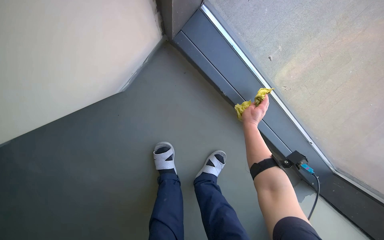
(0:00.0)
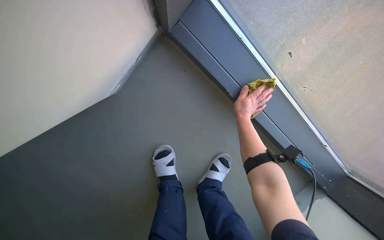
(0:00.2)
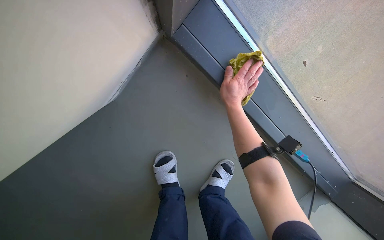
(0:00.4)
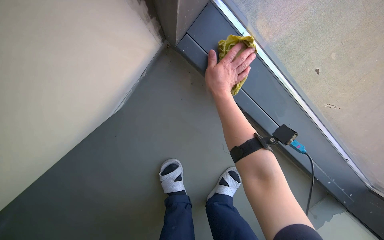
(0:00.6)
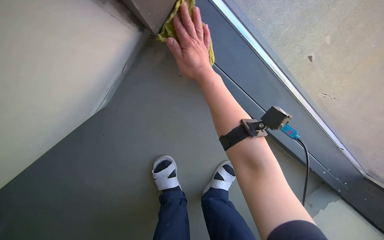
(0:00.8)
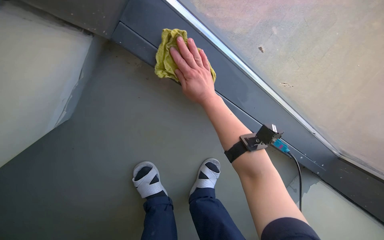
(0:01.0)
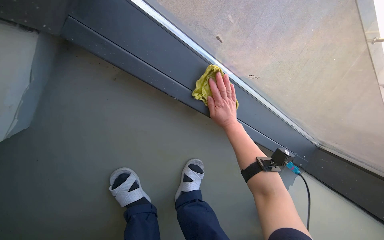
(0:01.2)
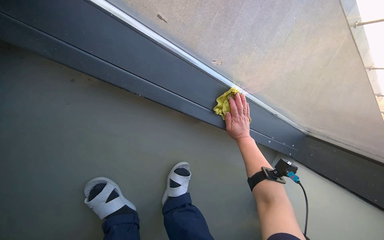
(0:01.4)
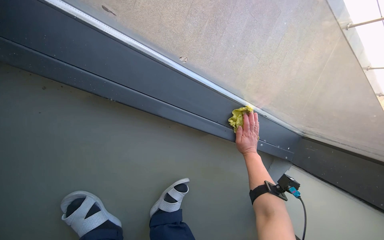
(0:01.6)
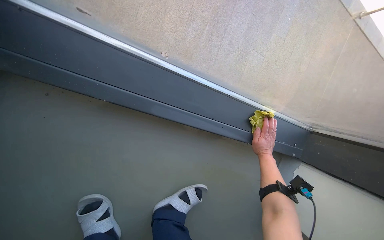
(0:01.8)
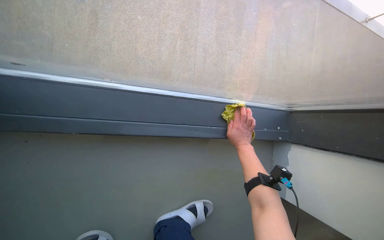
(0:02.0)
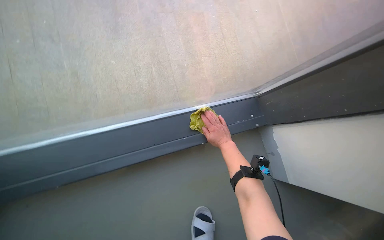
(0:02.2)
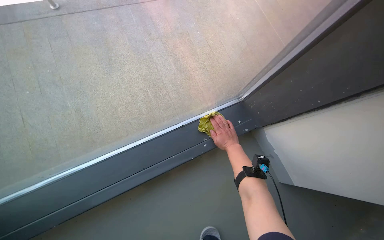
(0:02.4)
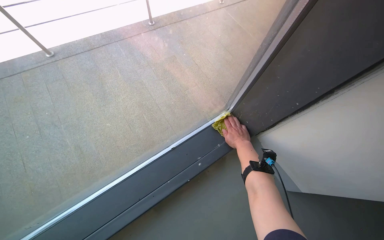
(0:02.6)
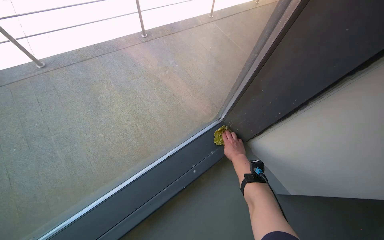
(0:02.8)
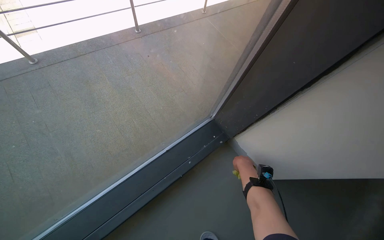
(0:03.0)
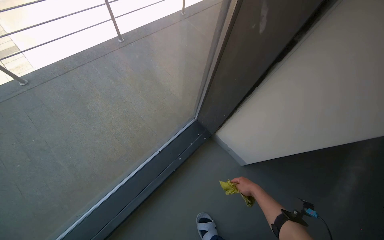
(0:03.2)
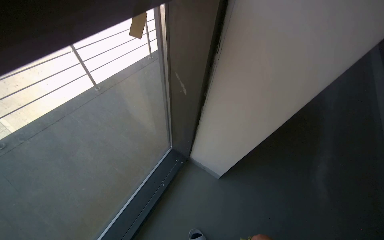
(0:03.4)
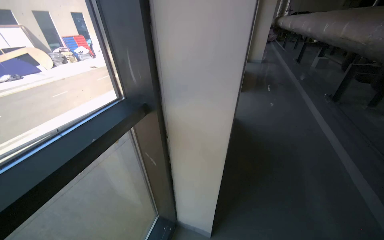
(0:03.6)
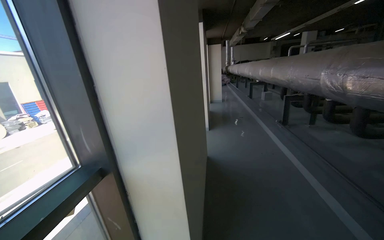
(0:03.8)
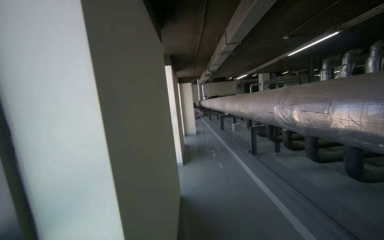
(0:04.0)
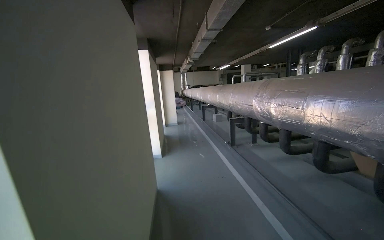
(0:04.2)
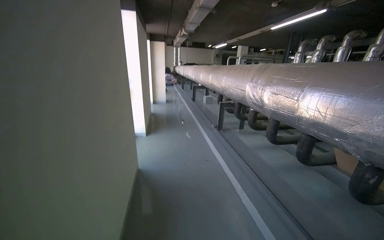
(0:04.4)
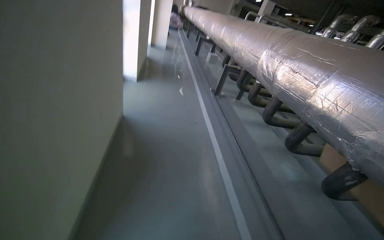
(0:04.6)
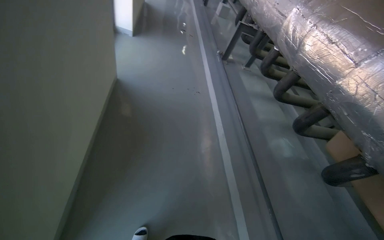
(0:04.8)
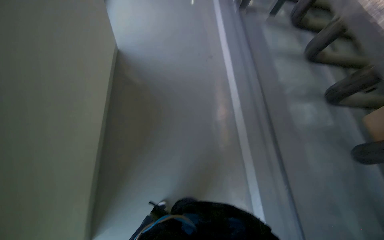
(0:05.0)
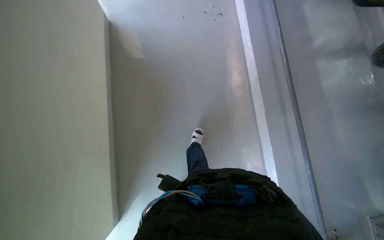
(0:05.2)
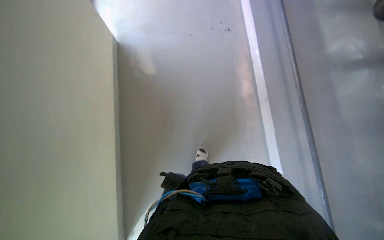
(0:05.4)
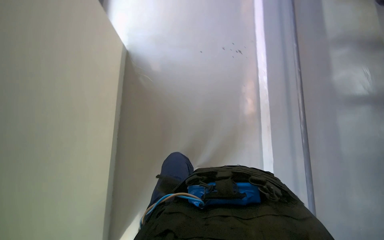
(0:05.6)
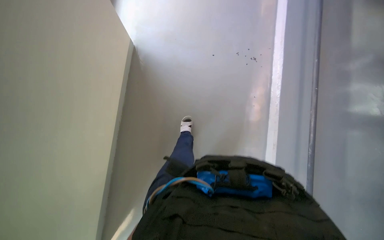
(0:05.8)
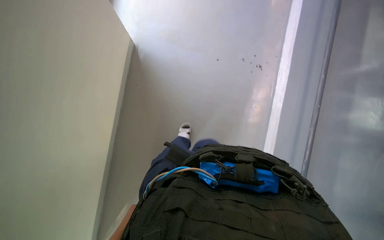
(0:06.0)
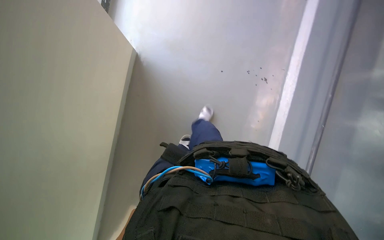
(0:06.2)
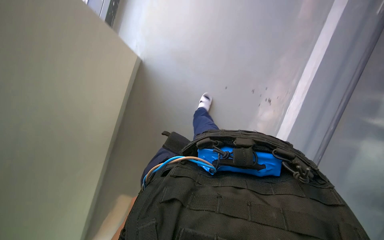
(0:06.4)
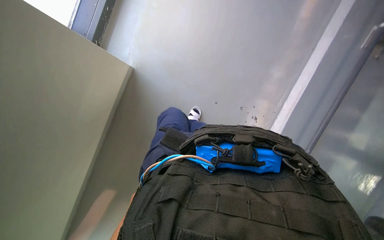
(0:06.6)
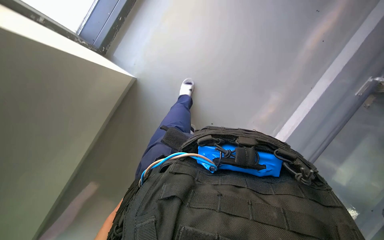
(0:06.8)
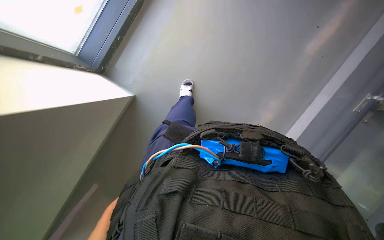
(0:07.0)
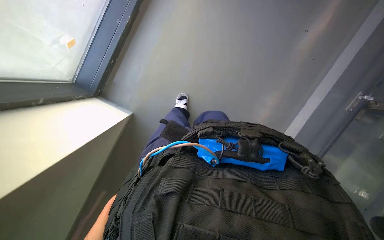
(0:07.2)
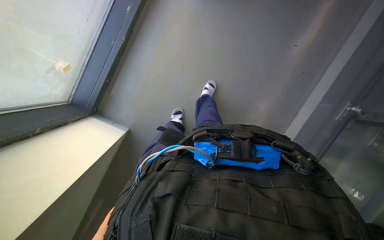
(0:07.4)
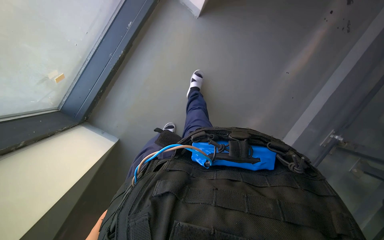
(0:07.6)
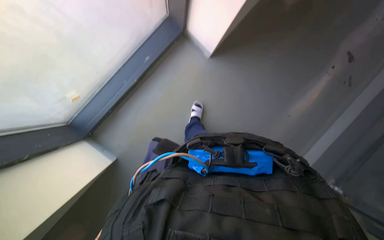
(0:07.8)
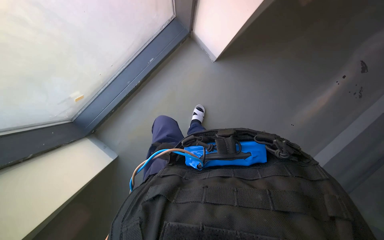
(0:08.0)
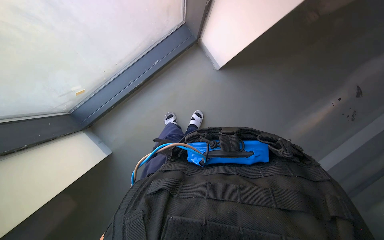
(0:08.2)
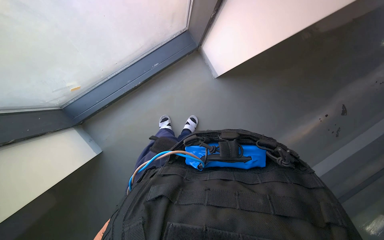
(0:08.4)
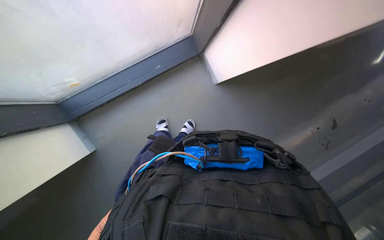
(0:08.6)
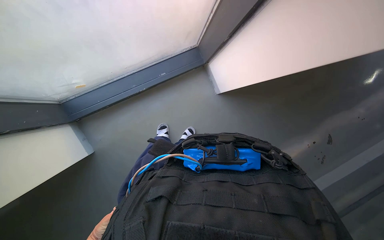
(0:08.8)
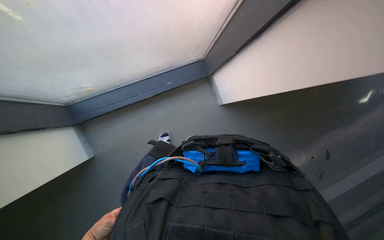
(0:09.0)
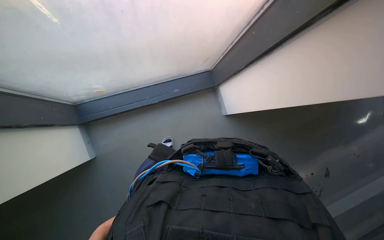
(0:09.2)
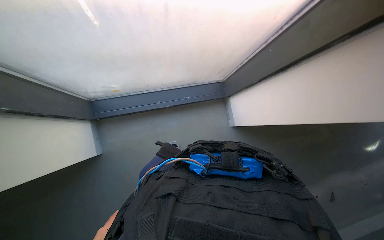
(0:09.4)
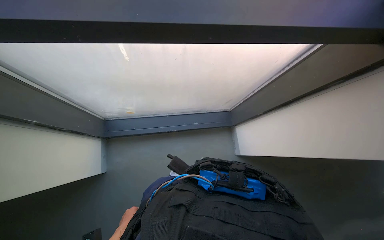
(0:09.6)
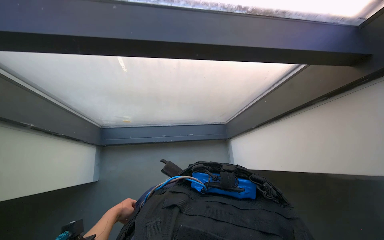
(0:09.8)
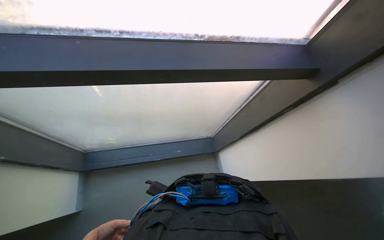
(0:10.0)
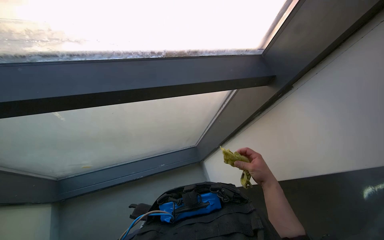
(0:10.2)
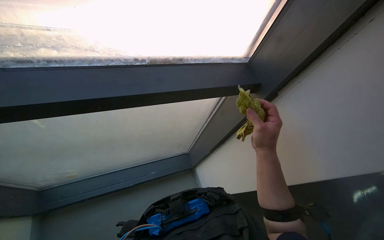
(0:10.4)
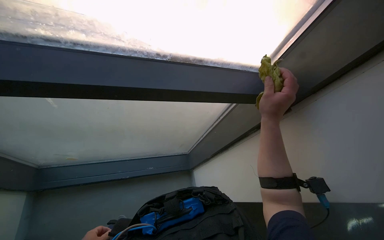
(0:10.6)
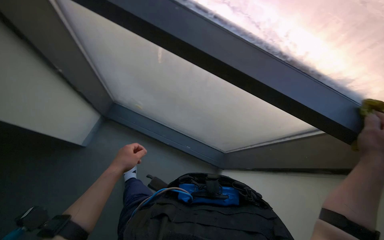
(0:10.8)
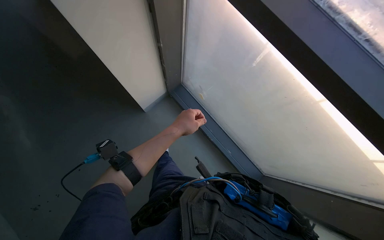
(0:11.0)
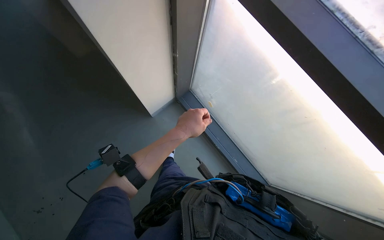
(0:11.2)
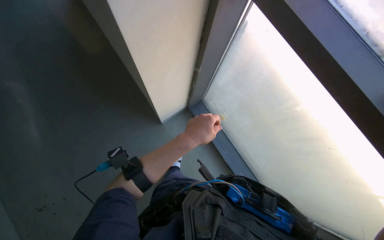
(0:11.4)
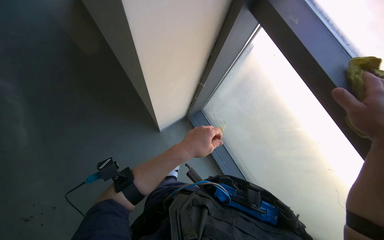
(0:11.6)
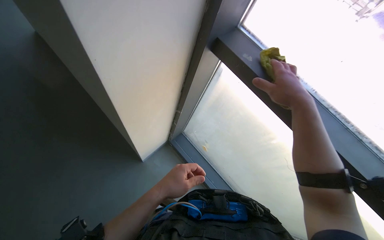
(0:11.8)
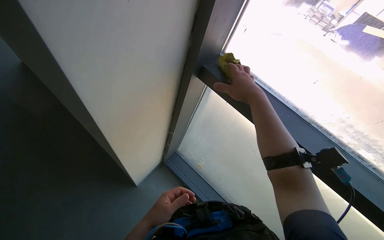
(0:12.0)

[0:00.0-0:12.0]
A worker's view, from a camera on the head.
Job: wiping surfaces.
The whole recording: Filling bucket and wiping window frames. The worker fills the bucket with water, carries it to the work area, and wipes the window frames.
0:00.0 to 0:01.6: The right hand travels down the picture by roughly 15 cm.
0:01.6 to 0:03.0: The camera travels roughly 50 cm. The camera pitches upward, by roughly 25 degrees. The scene rotates counterclockwise by roughly 60 degrees.
0:03.0 to 0:04.4: The camera travels some 1 m. The wearer's head swings some 55 degrees to the right. The view tips upward by about 45 degrees.
0:04.4 to 0:06.0: The camera travels some 40 cm. The wearer looks some 35 degrees further downward. Everything in view rotates some 40 degrees clockwise.
0:06.0 to 0:07.6: The view tilts about 30 degrees upward.
0:07.6 to 0:09.0: The view tips upward by about 15 degrees.
0:09.0 to 0:10.4: The view tilts roughly 35 degrees upward.
0:10.4 to 0:12.0: The camera sweeps to the left, by about 25 degrees. The camera pitches upward, by approximately 20 degrees.

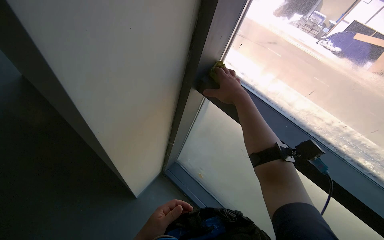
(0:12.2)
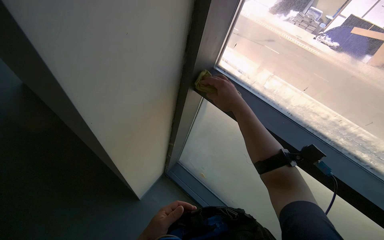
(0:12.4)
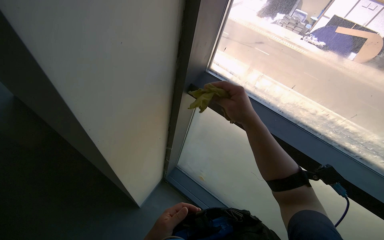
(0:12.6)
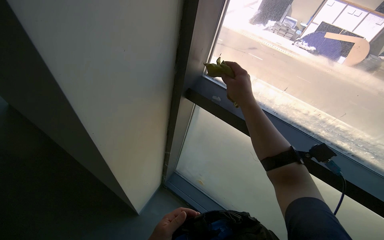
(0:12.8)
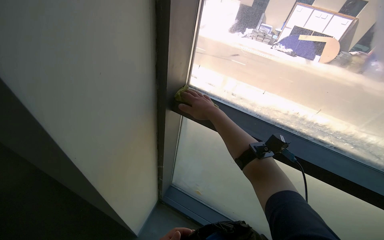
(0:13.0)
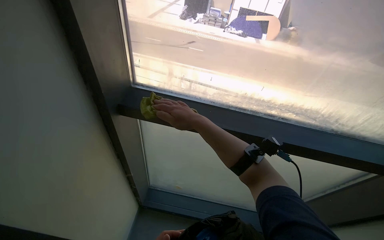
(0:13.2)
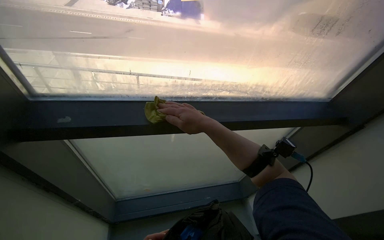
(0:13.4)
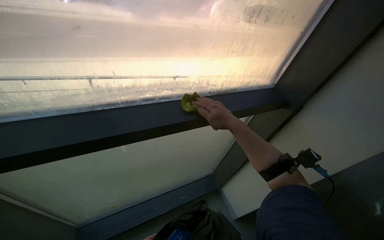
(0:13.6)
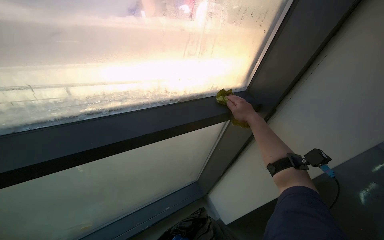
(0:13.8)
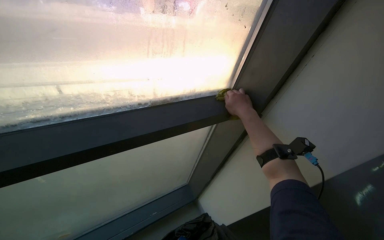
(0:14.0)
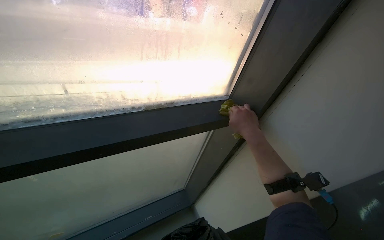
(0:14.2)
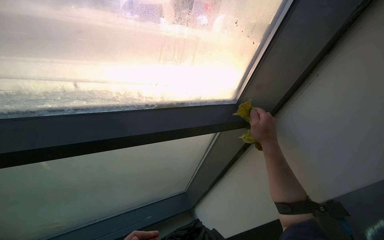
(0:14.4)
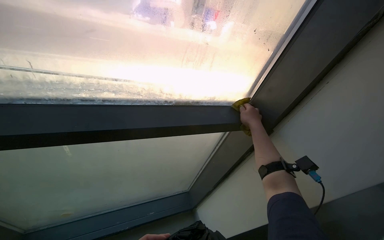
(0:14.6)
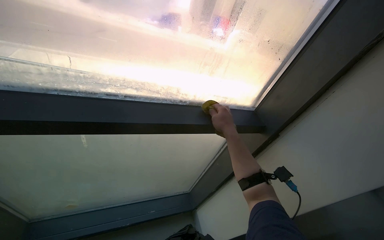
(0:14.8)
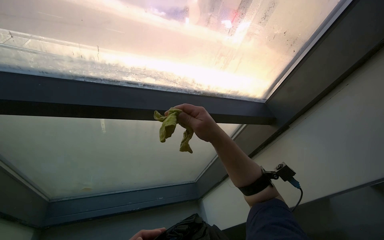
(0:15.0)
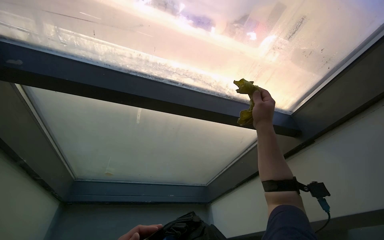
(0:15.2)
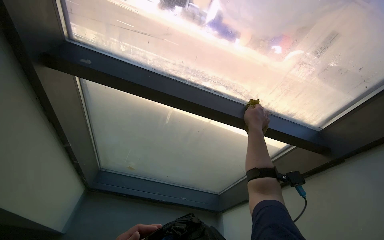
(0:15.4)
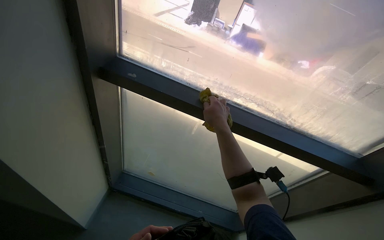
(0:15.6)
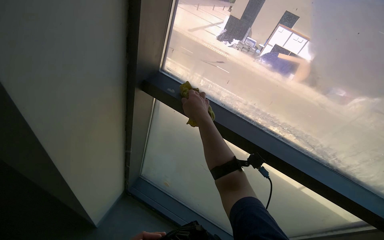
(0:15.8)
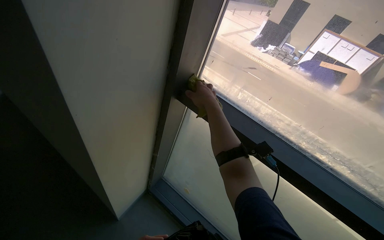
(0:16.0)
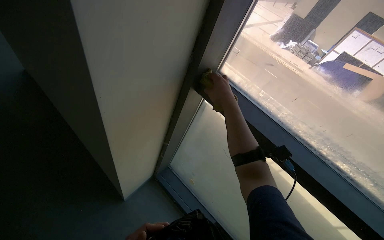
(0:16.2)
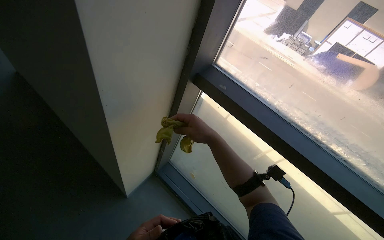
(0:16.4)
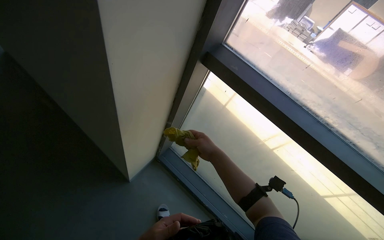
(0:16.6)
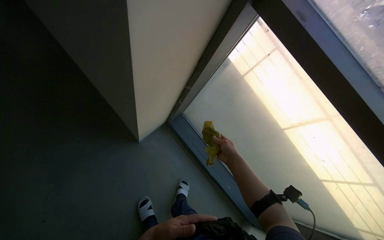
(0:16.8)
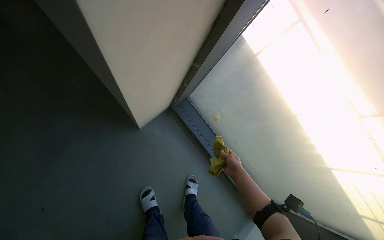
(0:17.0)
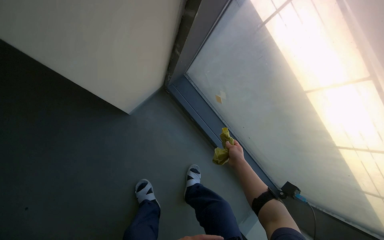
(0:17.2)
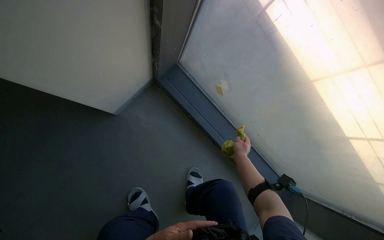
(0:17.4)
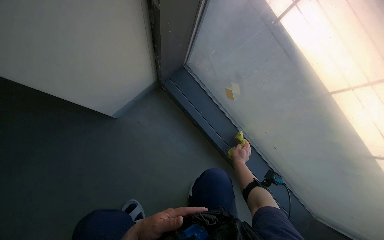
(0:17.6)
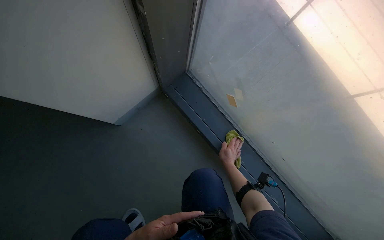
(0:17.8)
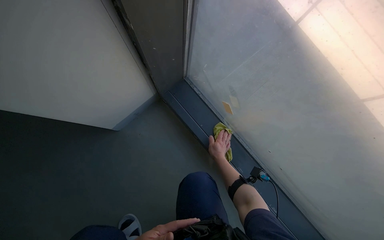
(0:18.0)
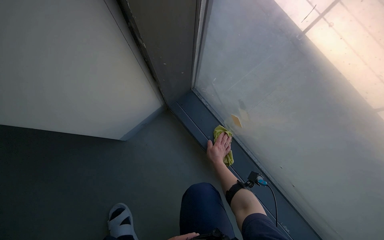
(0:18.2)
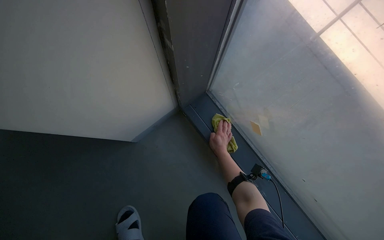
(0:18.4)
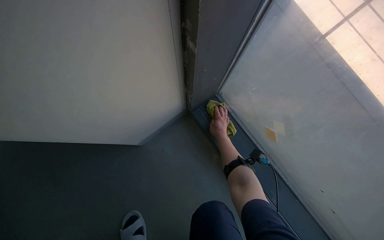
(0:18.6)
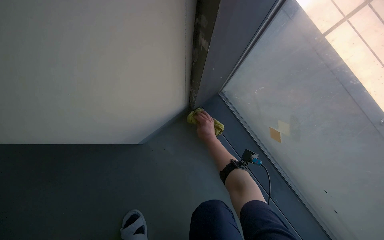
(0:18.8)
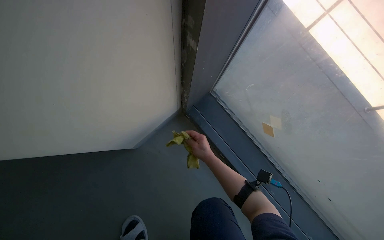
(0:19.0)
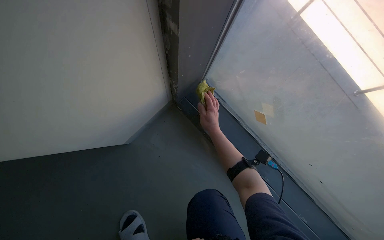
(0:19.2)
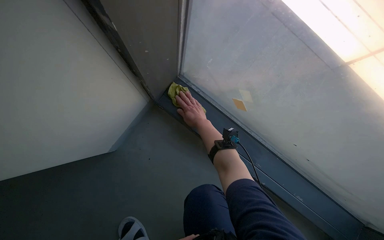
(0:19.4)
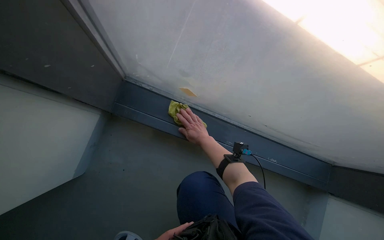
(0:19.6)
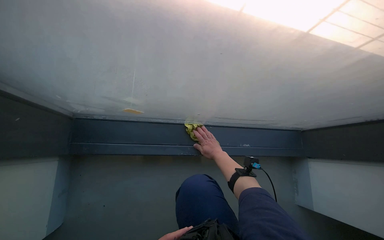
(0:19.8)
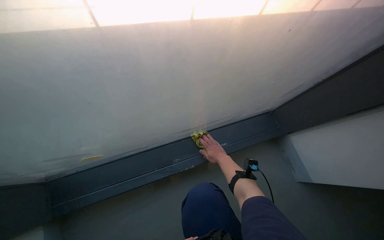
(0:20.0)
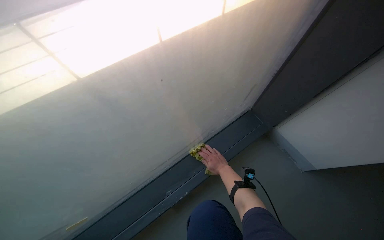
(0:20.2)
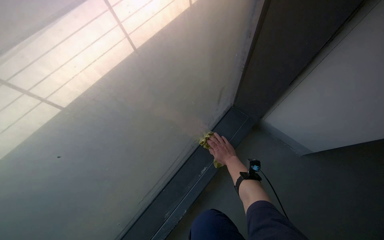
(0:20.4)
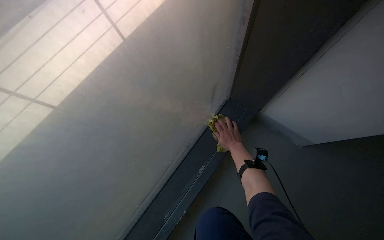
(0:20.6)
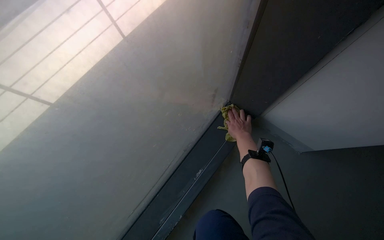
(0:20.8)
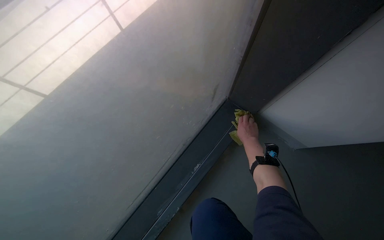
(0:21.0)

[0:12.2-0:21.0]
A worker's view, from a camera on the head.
Job: wiping surfaces.
The whole recording: Filling bucket and wiping window frames. The worker fills the bucket with water, carries it to the work area, and wipes the window frames.
0:12.2 to 0:13.6: The head turns to the right by roughly 65 degrees.
0:15.2 to 0:16.6: The head rotates some 40 degrees to the left.
0:16.6 to 0:18.0: The camera is carried some 60 cm. The camera is aimed some 20 degrees further to the left. The wearer looks some 20 degrees further downward.
0:18.0 to 0:19.6: Everything in view rotates approximately 30 degrees counterclockwise.
0:19.6 to 0:21.0: The view tilts some 15 degrees upward. Everything in view rotates about 25 degrees counterclockwise.
